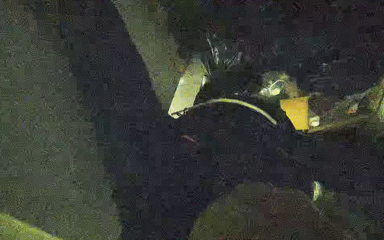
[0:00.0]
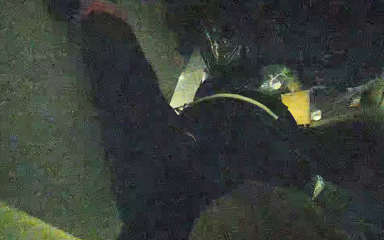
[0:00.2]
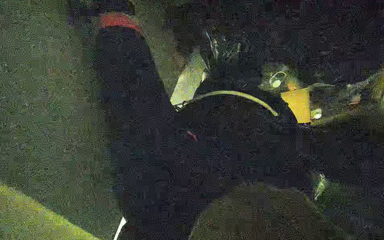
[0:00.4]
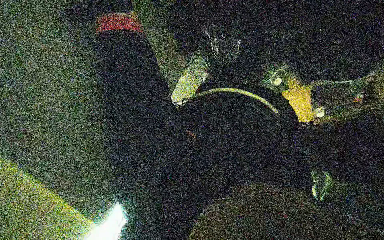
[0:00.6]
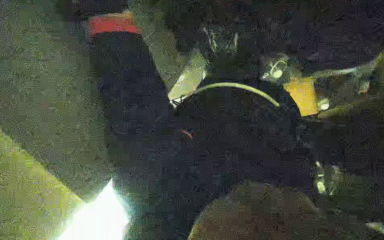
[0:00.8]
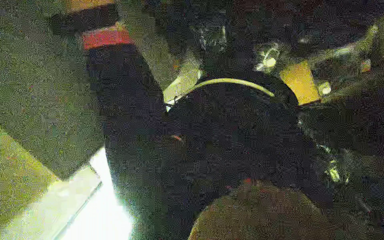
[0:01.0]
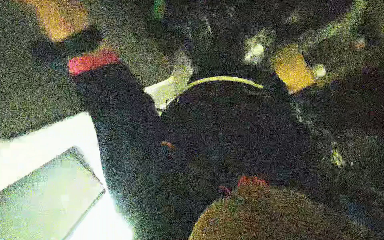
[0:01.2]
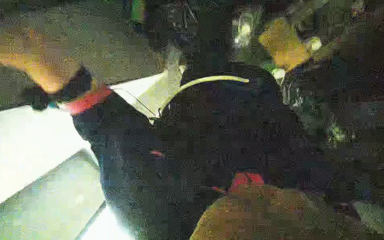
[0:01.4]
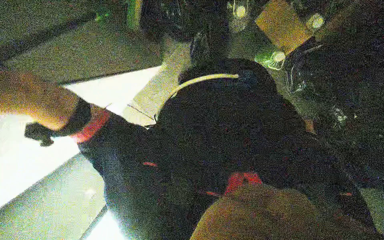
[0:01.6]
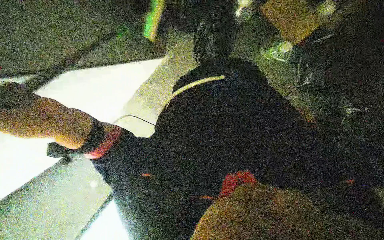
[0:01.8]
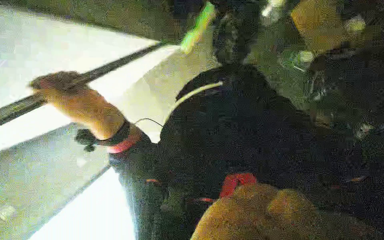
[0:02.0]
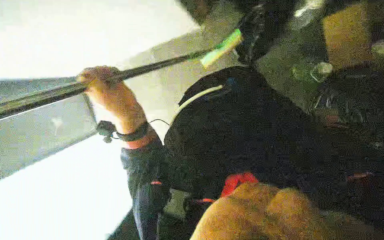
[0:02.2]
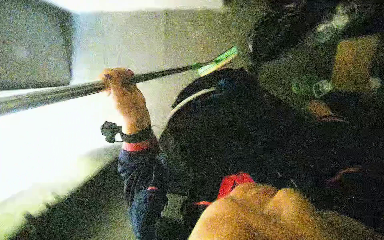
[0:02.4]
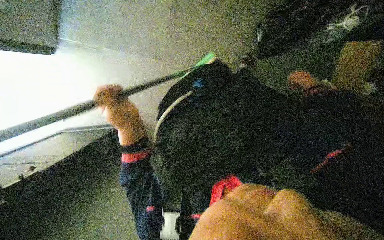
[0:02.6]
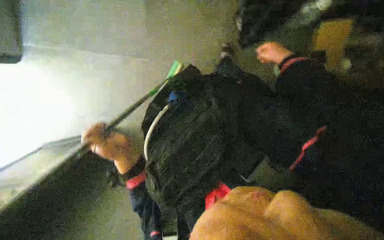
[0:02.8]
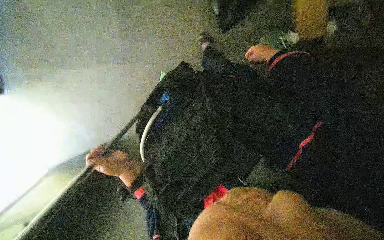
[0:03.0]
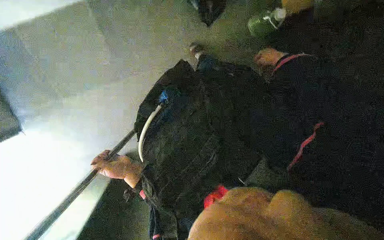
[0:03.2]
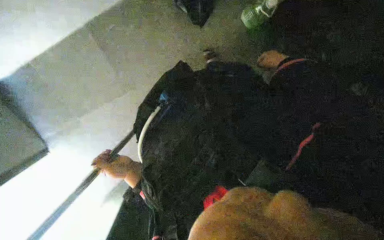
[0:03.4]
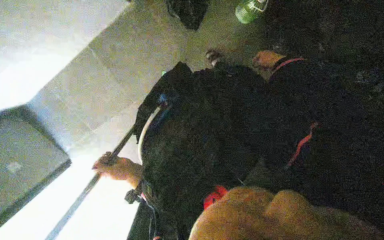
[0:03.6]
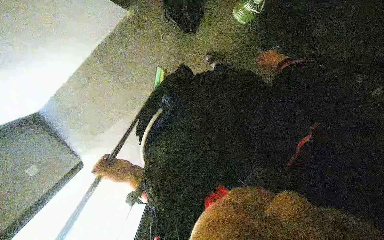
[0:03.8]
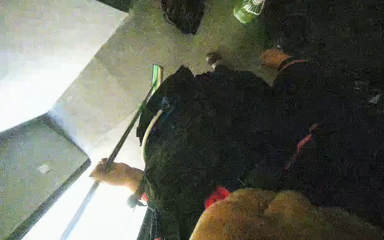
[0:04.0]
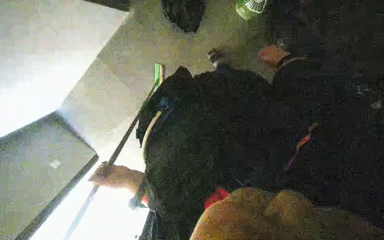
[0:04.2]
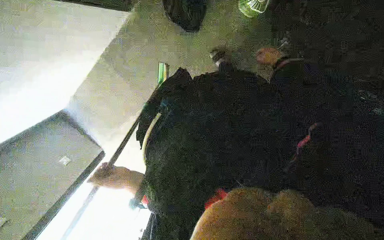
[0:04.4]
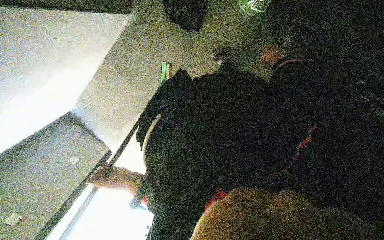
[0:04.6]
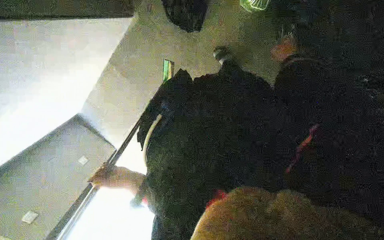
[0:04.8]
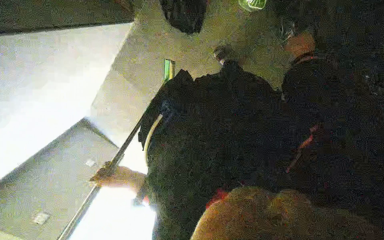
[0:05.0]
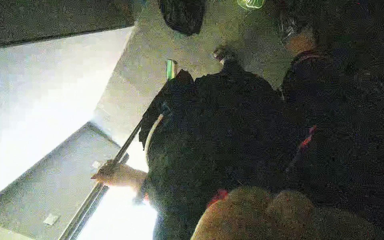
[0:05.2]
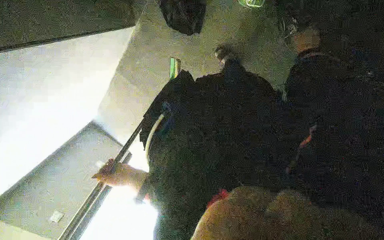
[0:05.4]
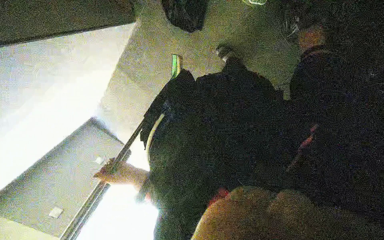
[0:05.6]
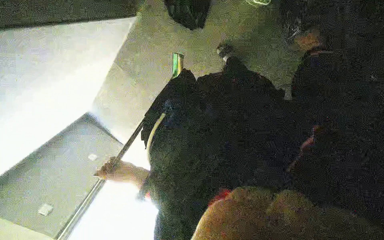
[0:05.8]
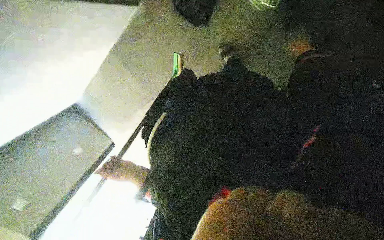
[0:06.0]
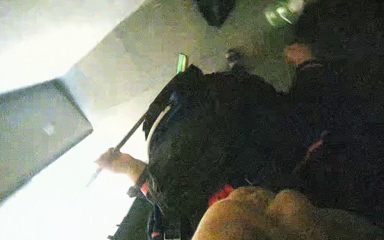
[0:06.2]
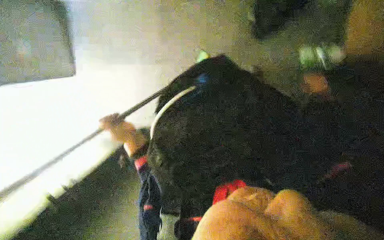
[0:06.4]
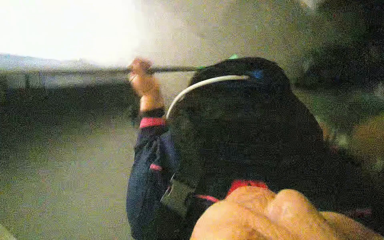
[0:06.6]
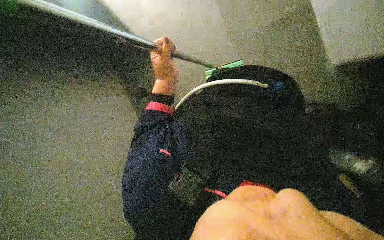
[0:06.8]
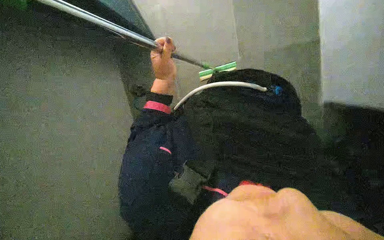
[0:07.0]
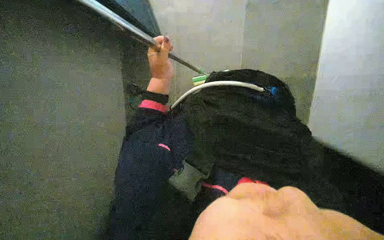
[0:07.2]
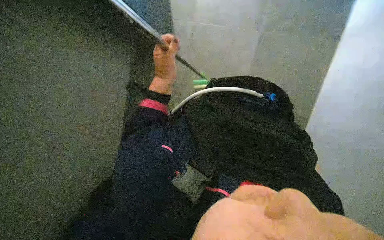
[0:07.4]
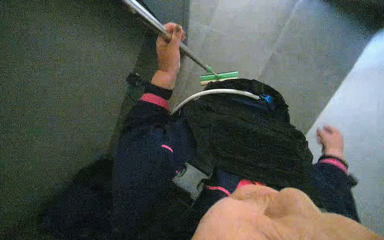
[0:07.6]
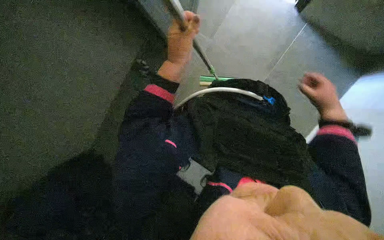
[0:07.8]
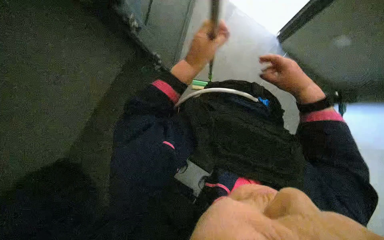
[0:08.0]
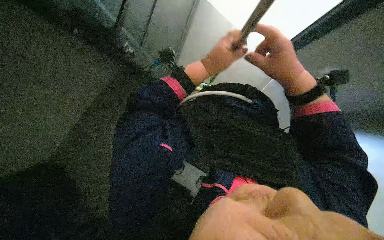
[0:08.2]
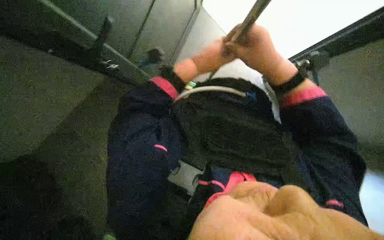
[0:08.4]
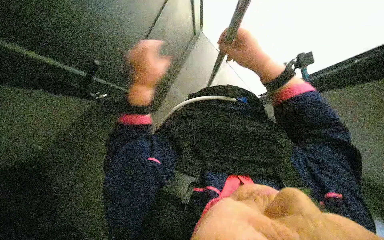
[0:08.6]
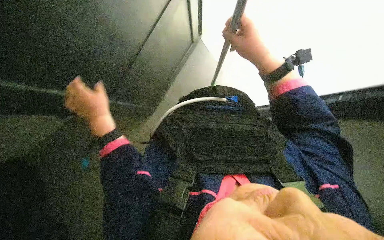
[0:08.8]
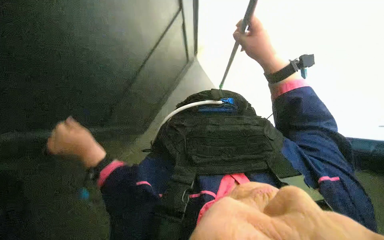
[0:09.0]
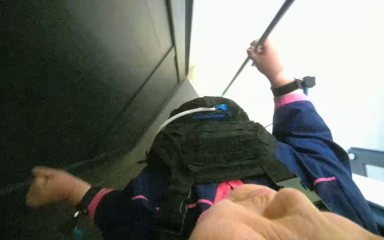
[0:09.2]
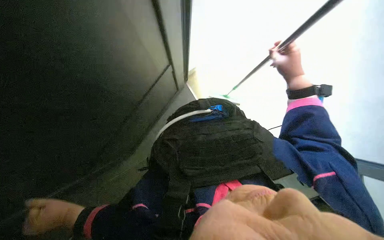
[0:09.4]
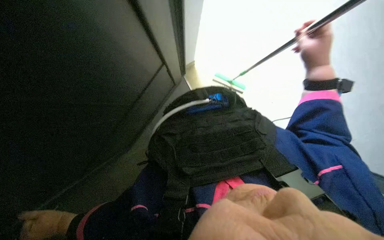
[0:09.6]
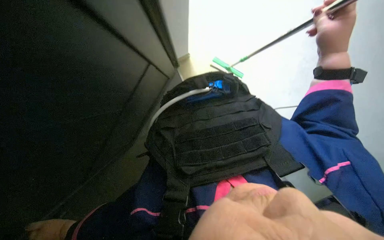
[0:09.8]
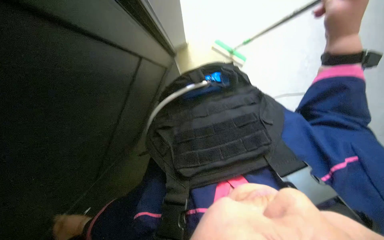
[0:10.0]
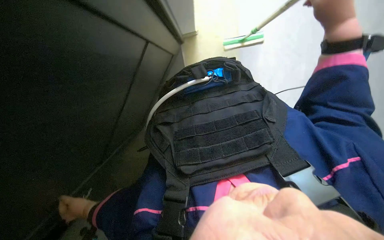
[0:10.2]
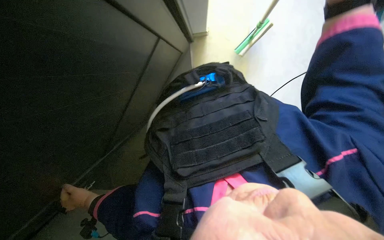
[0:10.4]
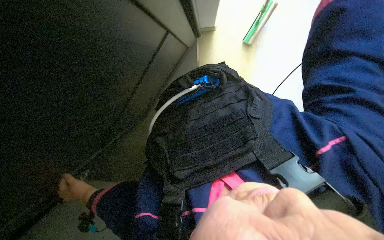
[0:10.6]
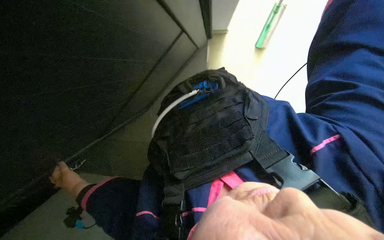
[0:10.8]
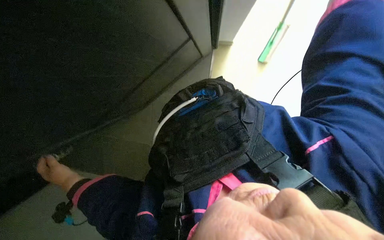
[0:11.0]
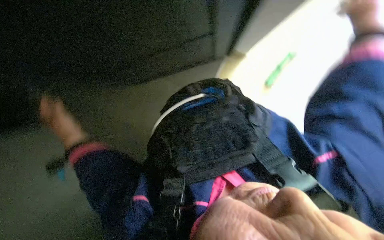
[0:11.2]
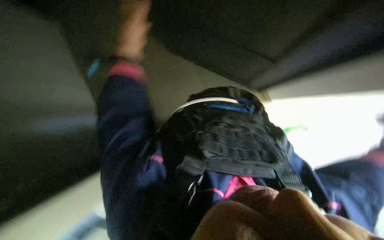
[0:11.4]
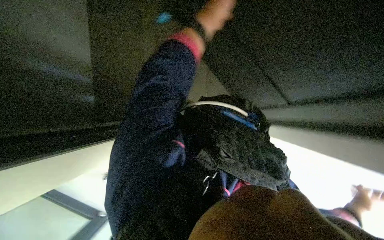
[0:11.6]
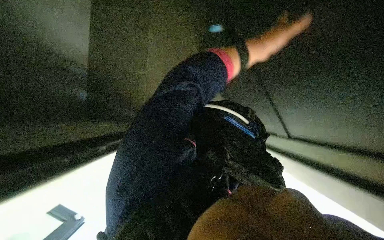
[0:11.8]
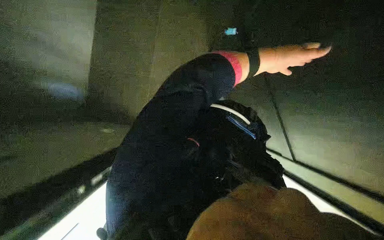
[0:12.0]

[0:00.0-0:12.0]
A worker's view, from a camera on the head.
Job: preparing cleaning supplies.
The whole recording: Preparing mop and floor-cleaning tools. The worker prepares the mop and the tools needed for floor cleaning.
0:06.0 to 0:07.6: The scene turns about 35 degrees clockwise in the picture.
0:07.6 to 0:09.0: The camera pitches upward, by some 20 degrees. Everything in view rotates about 25 degrees counterclockwise. The left hand heads to the left, covering roughly 15 cm, while the right hand travels up the picture, to the left and nearer to the camera by approximately 40 cm.
0:10.4 to 0:12.0: The scene turns some 60 degrees clockwise in the picture.

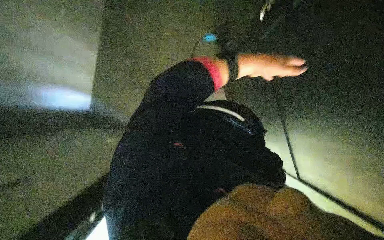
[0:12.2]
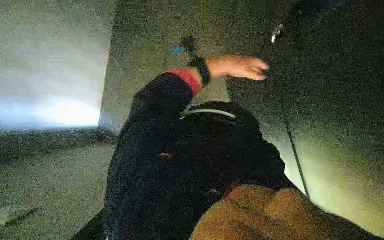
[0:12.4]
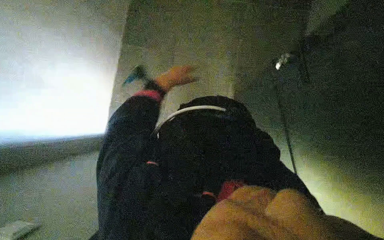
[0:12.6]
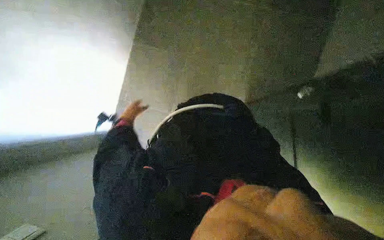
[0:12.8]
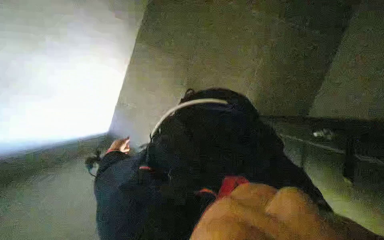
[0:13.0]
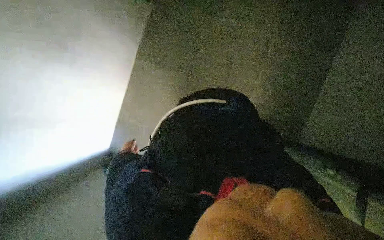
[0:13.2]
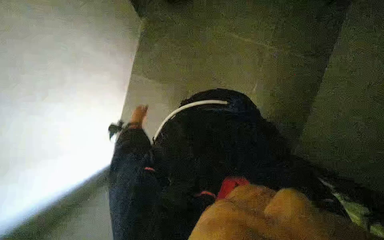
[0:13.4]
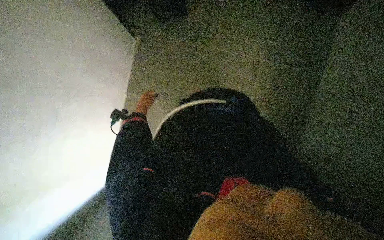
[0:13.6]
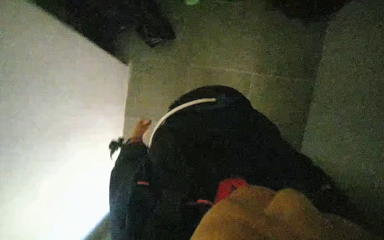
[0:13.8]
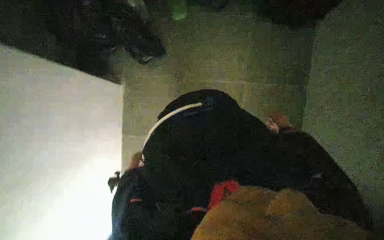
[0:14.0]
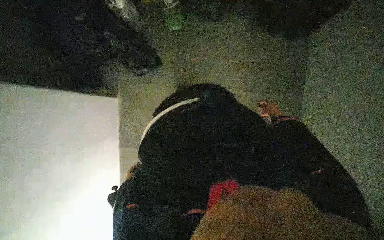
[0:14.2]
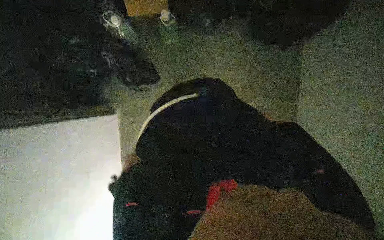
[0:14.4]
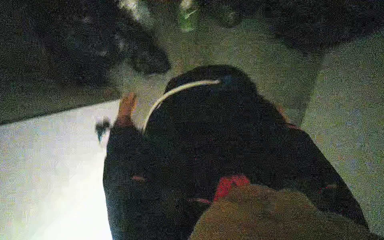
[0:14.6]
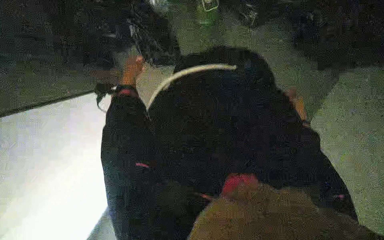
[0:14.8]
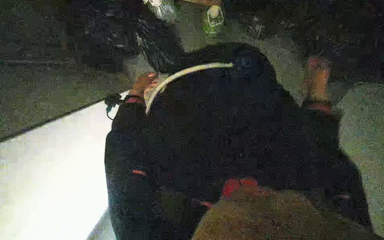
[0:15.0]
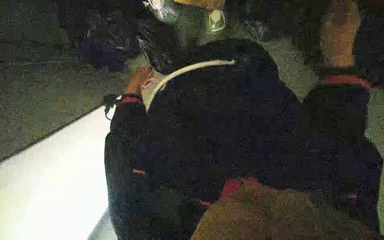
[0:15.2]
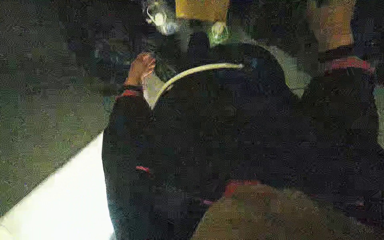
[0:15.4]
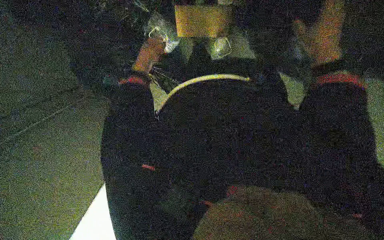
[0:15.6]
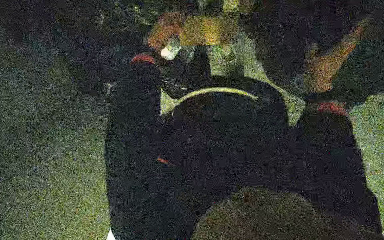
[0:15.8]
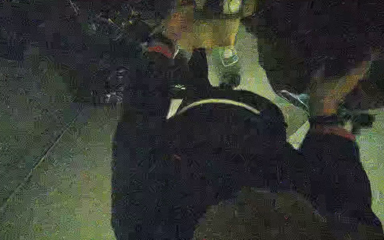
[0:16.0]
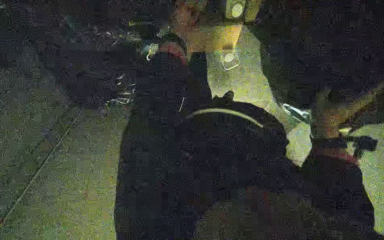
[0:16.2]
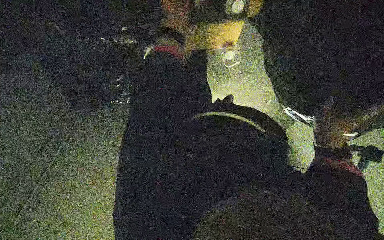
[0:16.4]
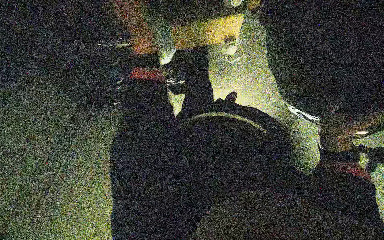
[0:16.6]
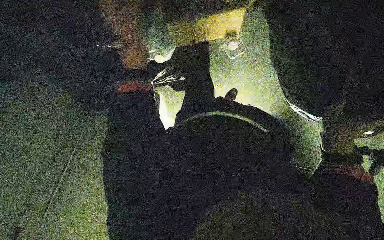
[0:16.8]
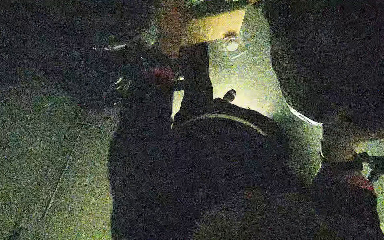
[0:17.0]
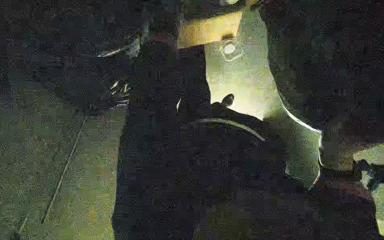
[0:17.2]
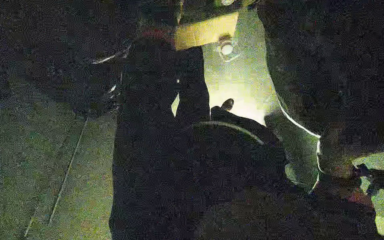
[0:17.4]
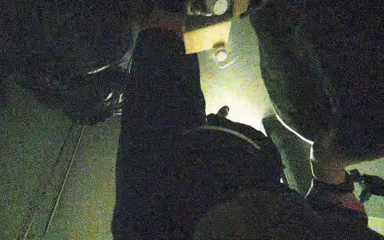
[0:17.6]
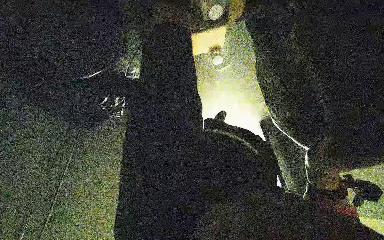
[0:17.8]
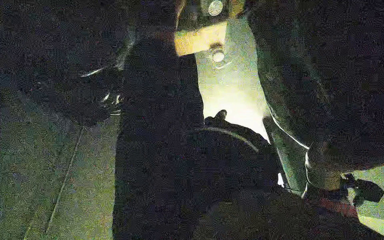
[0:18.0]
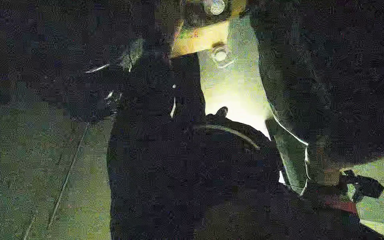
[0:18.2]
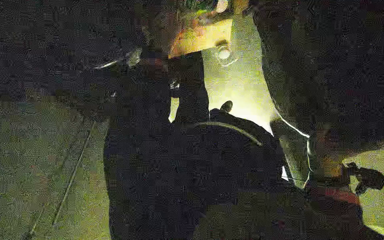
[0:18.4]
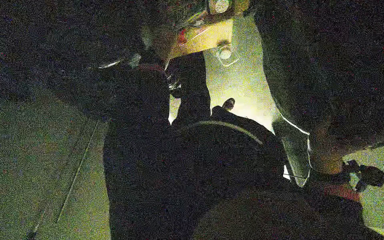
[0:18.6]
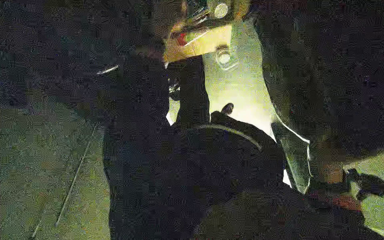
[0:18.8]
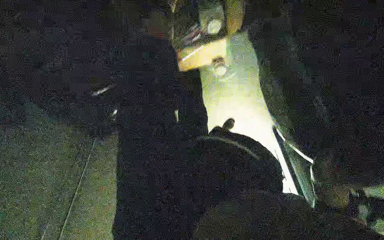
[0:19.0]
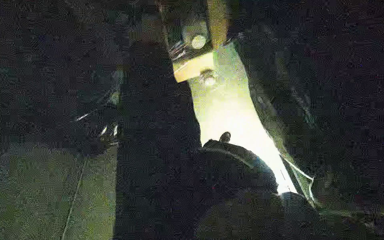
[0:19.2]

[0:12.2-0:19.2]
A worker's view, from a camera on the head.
Job: preparing cleaning supplies.
The whole recording: Preparing mop and floor-cleaning tools. The worker prepares the mop and the tools needed for floor cleaning.
0:12.2 to 0:13.6: The left hand heads to the left and farther from the camera, covering some 60 cm.
0:15.0 to 0:16.4: The view tilts some 20 degrees upward. The right hand travels down the picture by approximately 20 cm.
